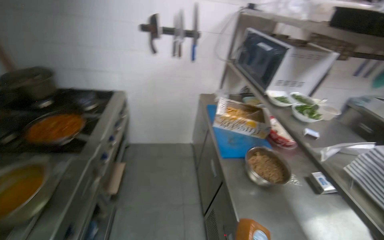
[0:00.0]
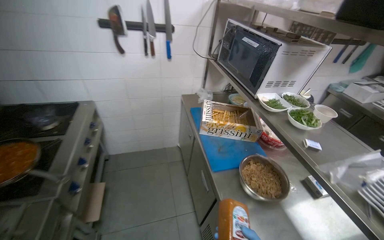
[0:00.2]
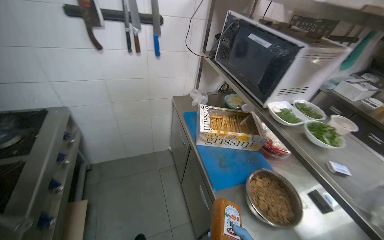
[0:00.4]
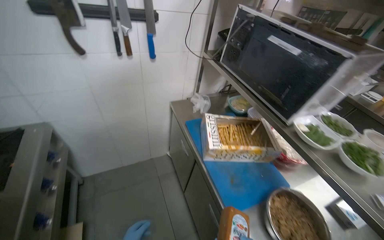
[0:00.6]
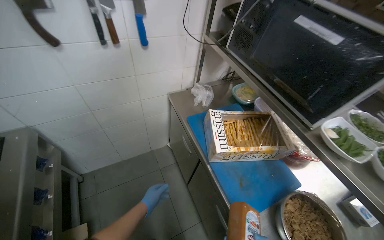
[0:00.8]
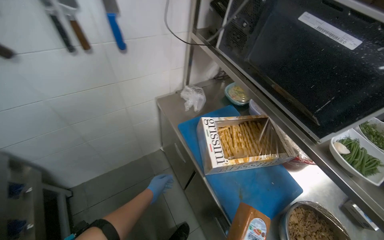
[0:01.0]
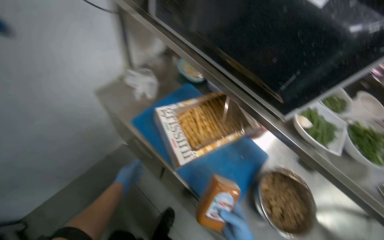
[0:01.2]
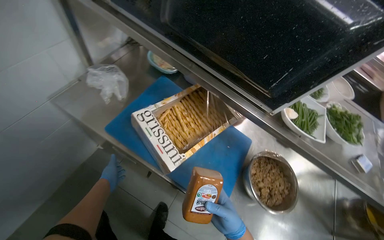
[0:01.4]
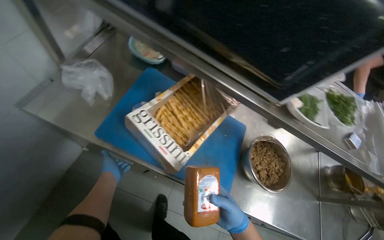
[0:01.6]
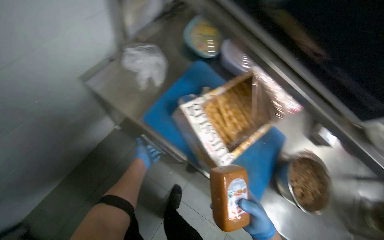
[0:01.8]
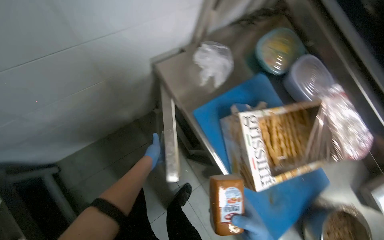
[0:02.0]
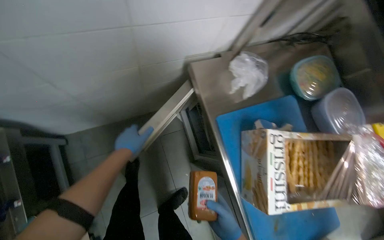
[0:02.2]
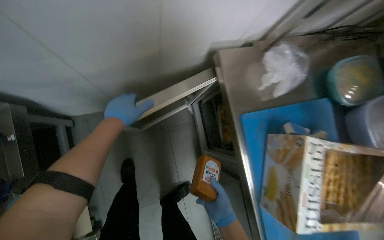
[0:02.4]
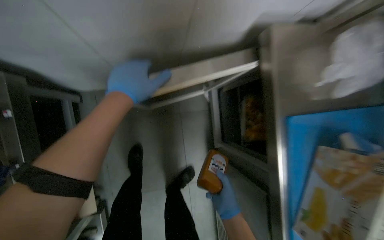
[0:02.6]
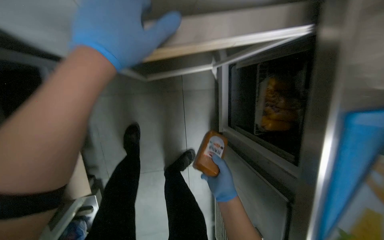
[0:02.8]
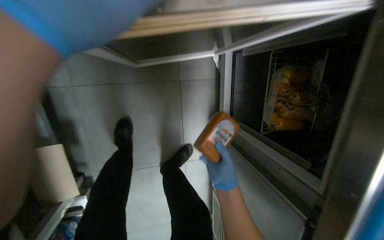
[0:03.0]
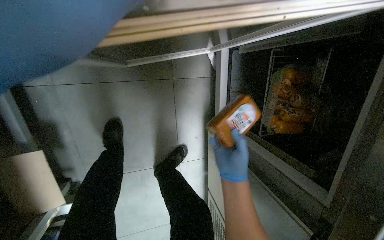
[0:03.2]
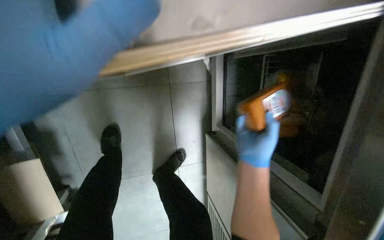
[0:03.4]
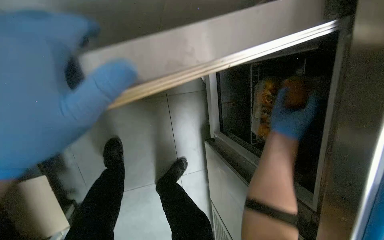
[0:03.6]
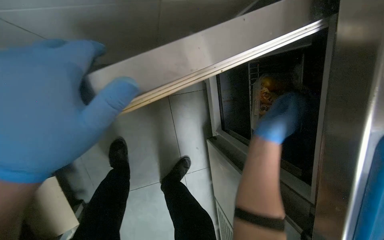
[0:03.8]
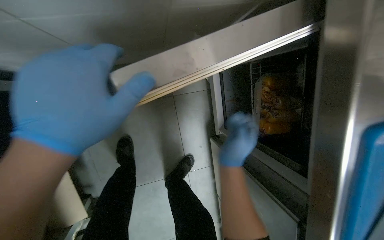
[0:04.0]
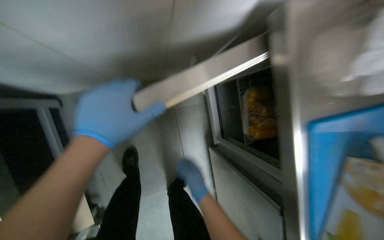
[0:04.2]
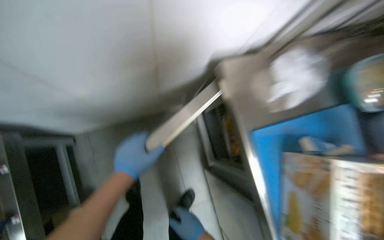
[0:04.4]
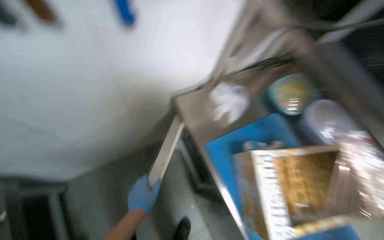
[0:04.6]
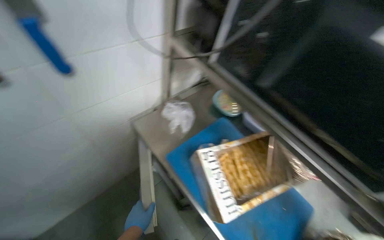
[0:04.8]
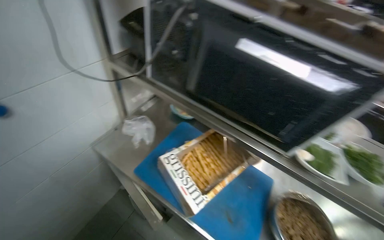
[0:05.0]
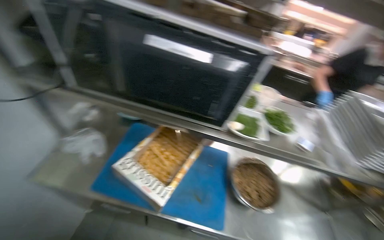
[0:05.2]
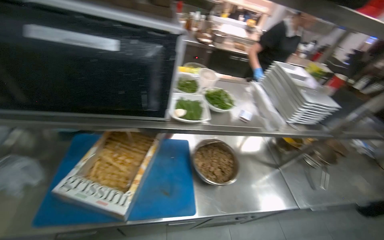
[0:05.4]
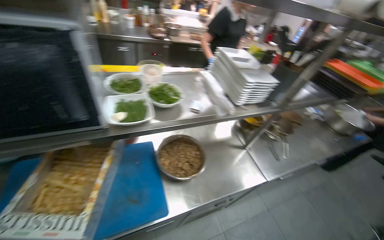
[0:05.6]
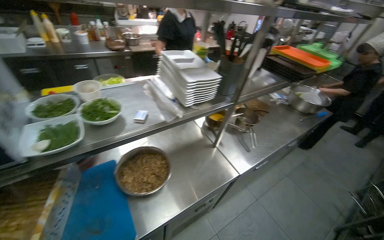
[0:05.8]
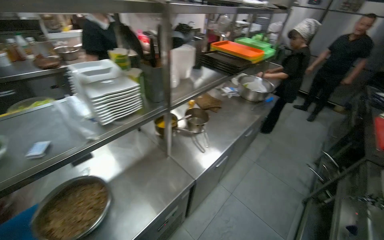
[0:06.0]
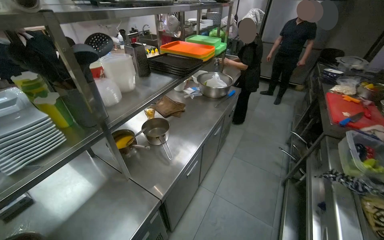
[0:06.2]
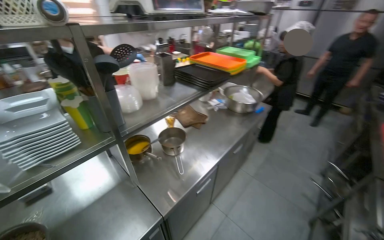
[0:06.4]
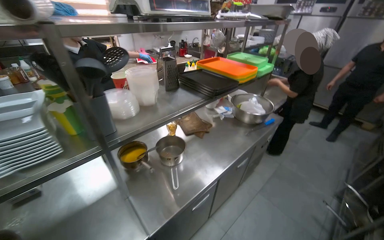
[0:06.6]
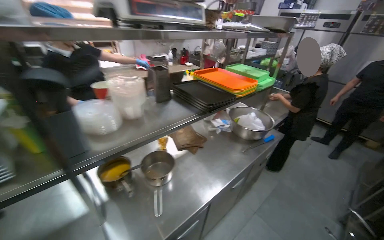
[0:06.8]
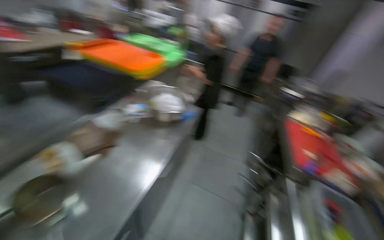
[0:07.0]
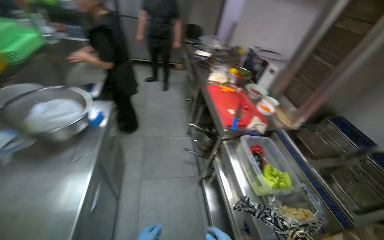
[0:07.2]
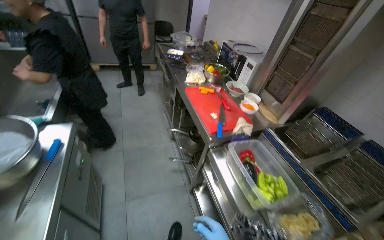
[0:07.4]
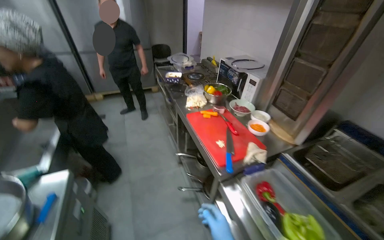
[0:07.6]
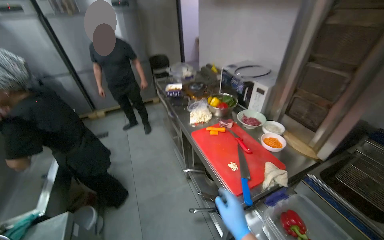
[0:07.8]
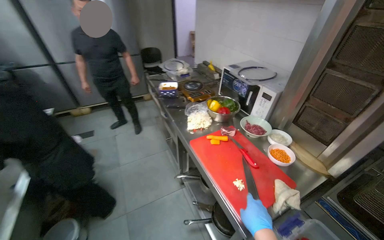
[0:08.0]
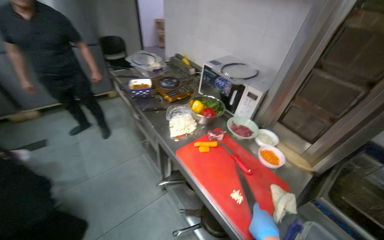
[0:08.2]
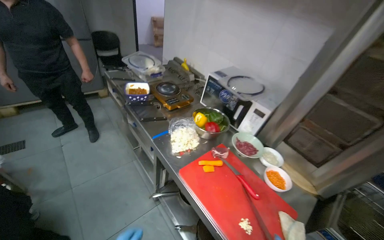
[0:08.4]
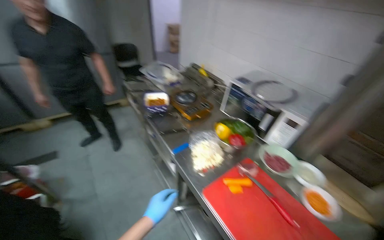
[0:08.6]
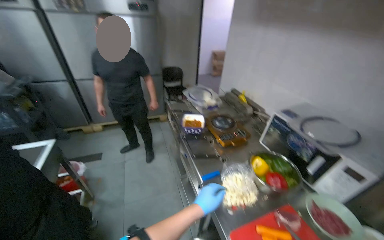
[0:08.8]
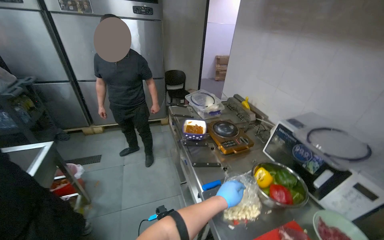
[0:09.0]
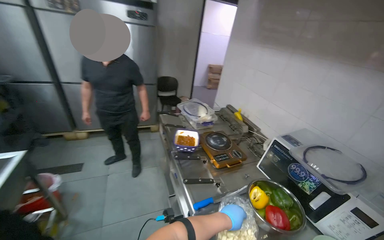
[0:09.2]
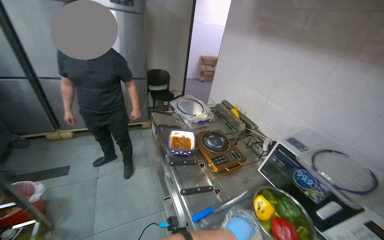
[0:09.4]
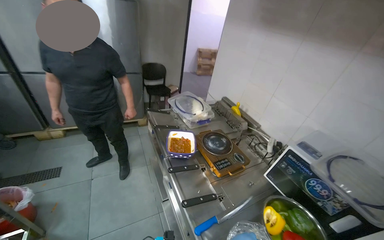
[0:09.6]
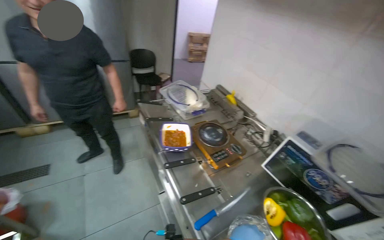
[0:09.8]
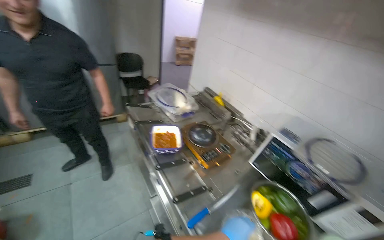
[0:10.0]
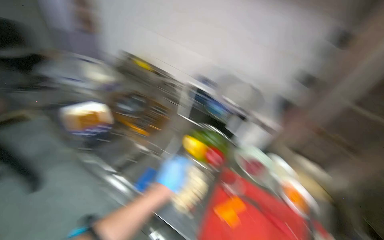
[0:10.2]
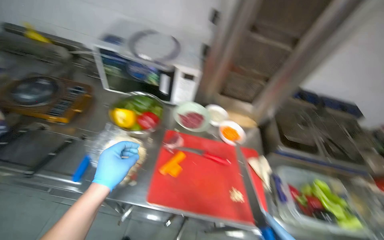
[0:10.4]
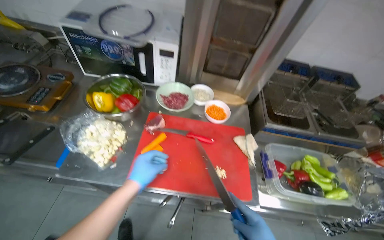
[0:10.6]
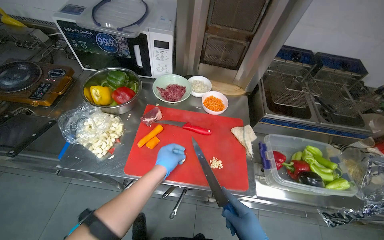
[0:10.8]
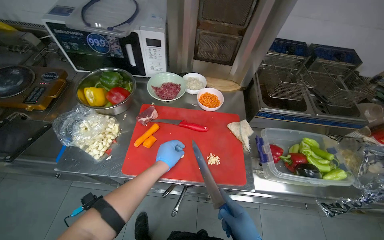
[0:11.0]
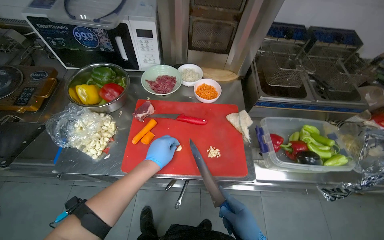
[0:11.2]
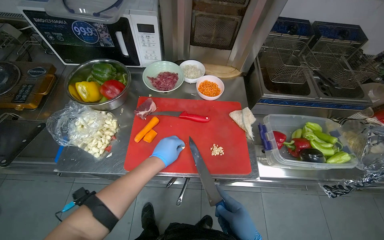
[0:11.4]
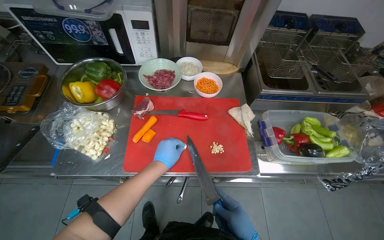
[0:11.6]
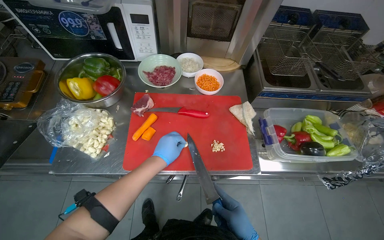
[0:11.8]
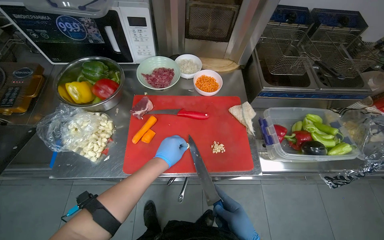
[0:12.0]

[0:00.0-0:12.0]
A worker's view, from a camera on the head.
Job: preparing food.
The whole recording: Mincing garlic cloves. The worker minces garlic cloves on a red cutting board.
0:00.0 to 0:01.6: The camera travels some 1 m. The head turns to the right by some 60 degrees. The view tips downward by roughly 40 degrees.
0:01.6 to 0:03.0: The head travels about 60 cm. The wearer's head swings approximately 65 degrees to the left. The camera pitches downward, by approximately 20 degrees.
0:03.0 to 0:04.4: The camera pitches upward, by some 20 degrees.
0:04.4 to 0:06.0: The head travels about 1 m. The head rotates approximately 115 degrees to the right. The view tilts about 20 degrees upward.
0:06.0 to 0:07.6: The wearer moves roughly 1 m. The wearer looks roughly 60 degrees further to the right.
0:07.6 to 0:09.0: The head travels some 80 cm.
0:09.0 to 0:10.4: The head rotates some 55 degrees to the right. The camera pitches downward, by roughly 25 degrees.
0:10.4 to 0:12.0: The left hand goes about 20 cm farther from the camera.

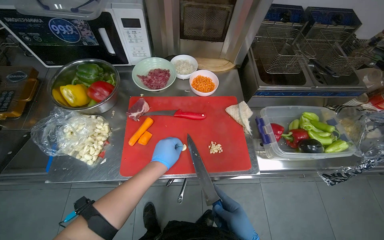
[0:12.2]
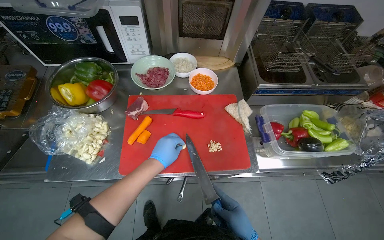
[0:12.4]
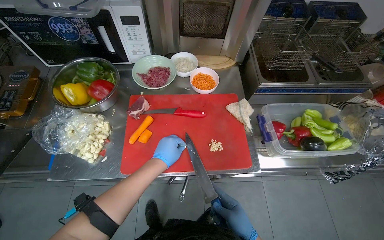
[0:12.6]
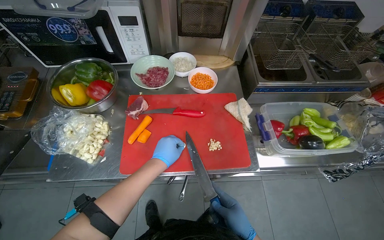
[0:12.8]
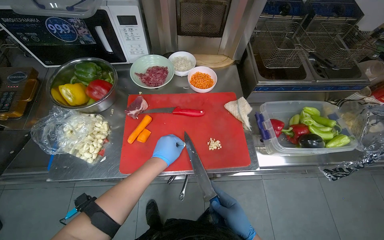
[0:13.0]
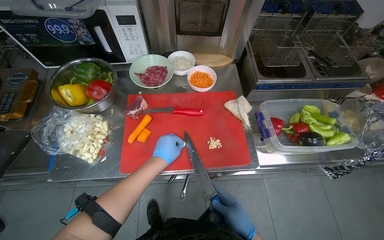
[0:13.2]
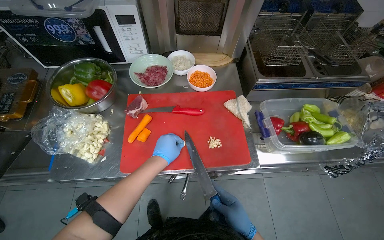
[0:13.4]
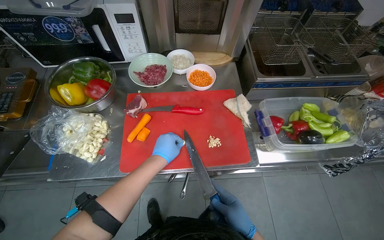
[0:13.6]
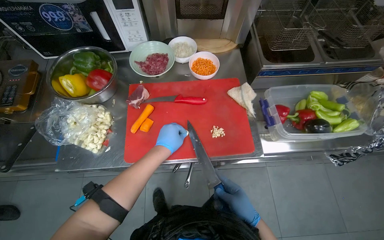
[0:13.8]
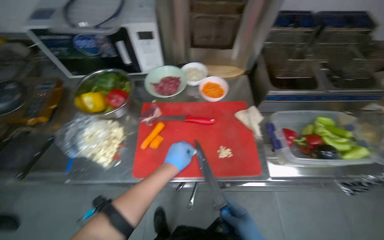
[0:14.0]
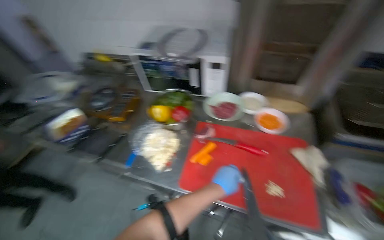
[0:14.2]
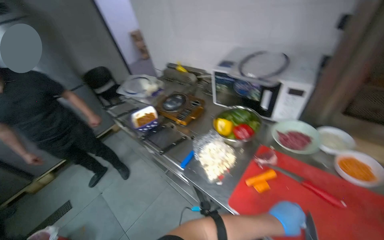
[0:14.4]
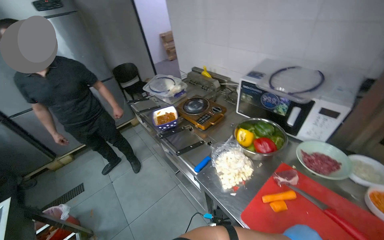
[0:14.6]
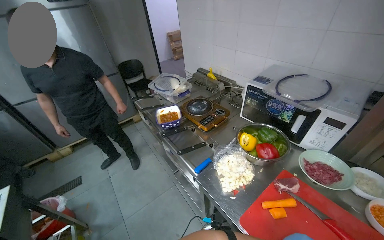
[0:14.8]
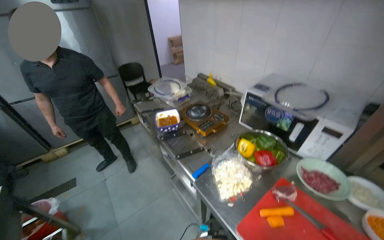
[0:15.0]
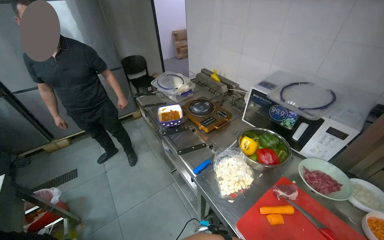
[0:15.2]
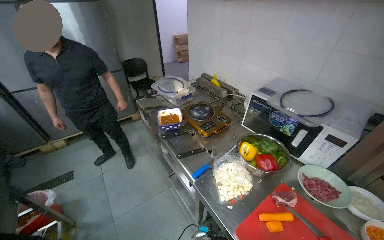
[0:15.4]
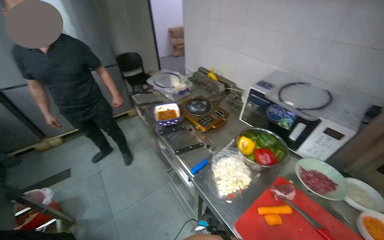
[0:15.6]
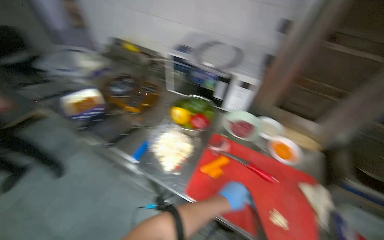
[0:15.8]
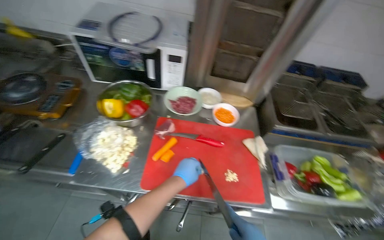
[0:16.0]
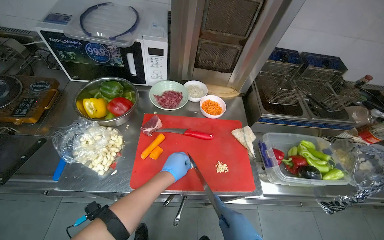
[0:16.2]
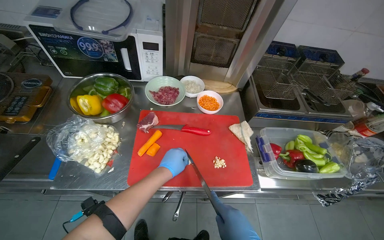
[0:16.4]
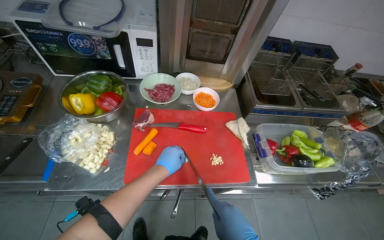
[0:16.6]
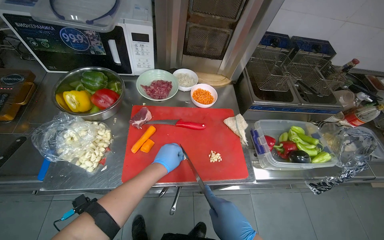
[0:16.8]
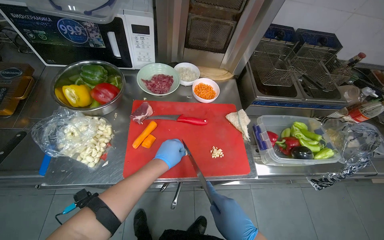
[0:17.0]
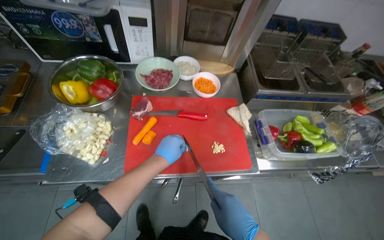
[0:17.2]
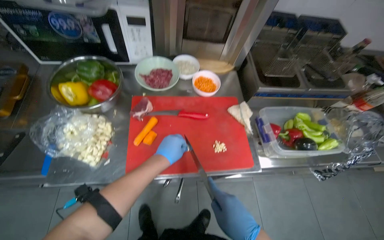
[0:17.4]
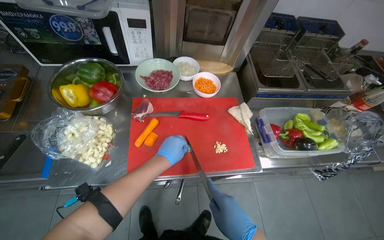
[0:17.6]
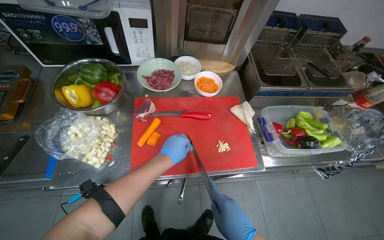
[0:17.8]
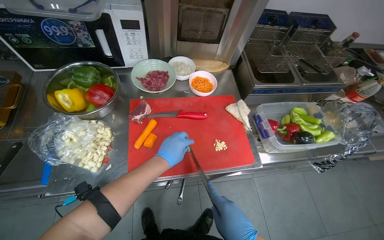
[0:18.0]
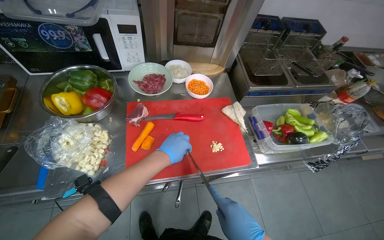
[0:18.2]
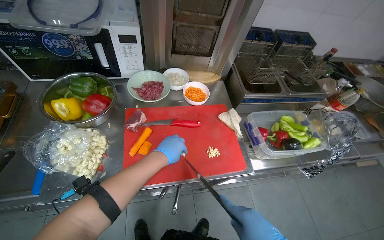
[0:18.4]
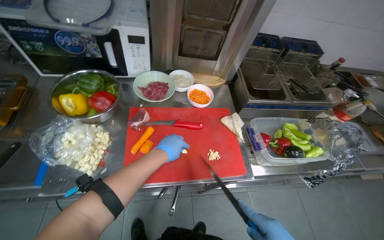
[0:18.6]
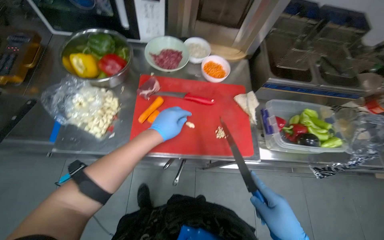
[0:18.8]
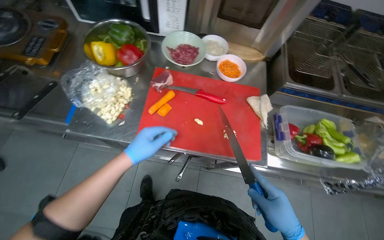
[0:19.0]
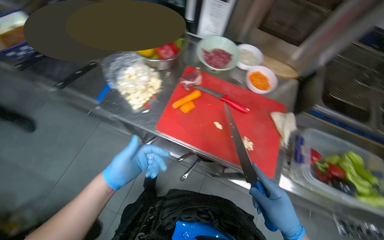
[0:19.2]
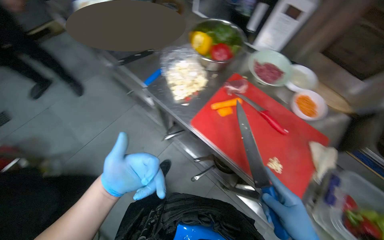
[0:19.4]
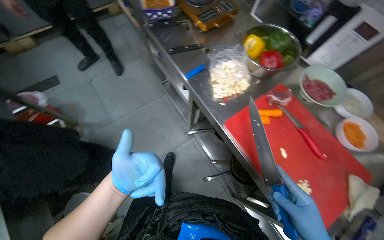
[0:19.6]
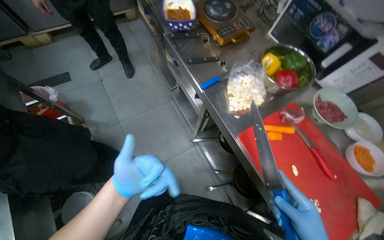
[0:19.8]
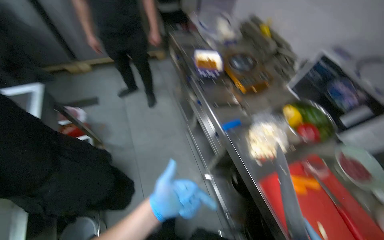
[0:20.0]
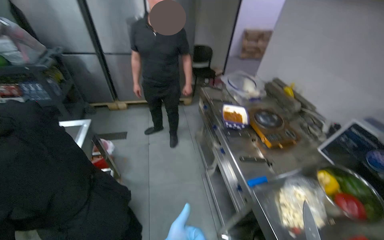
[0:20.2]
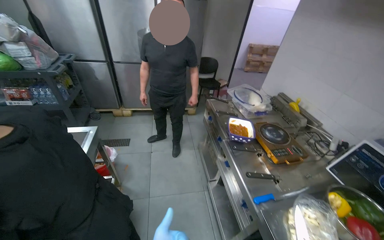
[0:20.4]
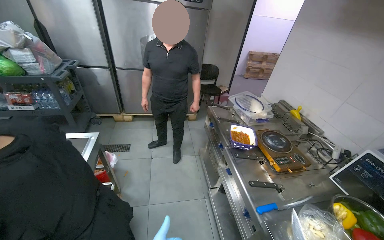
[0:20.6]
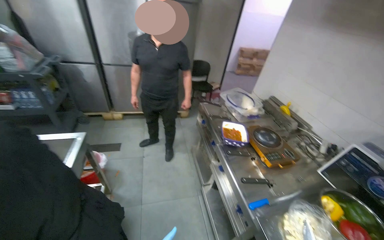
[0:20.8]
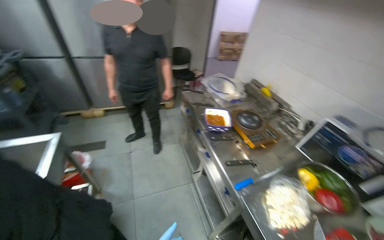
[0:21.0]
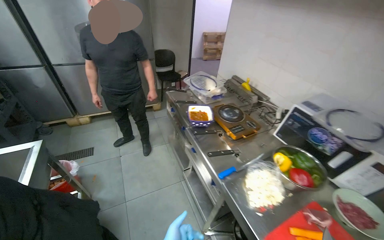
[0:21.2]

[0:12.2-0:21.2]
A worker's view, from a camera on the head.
Job: preparing food.
The whole recording: Mincing garlic cloves. The worker minces garlic cloves on a red cutting board.
0:13.8 to 0:15.2: The wearer looks about 60 degrees further to the left. The wearer looks approximately 20 degrees further upward.
0:15.2 to 0:16.6: The head rotates roughly 55 degrees to the right. The view tips downward by about 25 degrees.
0:18.2 to 0:19.8: The wearer's head swings approximately 70 degrees to the left.
0:19.8 to 0:21.2: The view tips upward by some 30 degrees.
